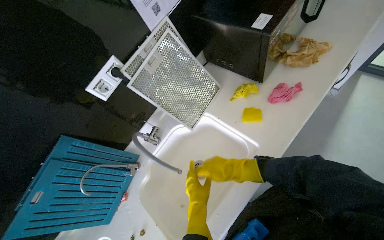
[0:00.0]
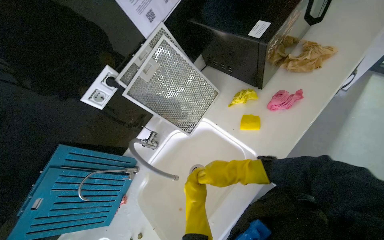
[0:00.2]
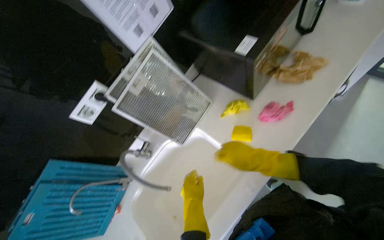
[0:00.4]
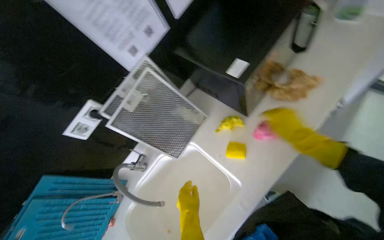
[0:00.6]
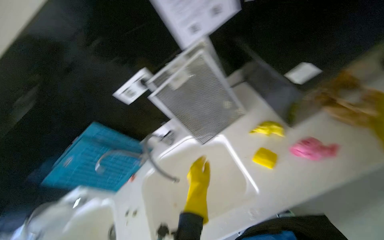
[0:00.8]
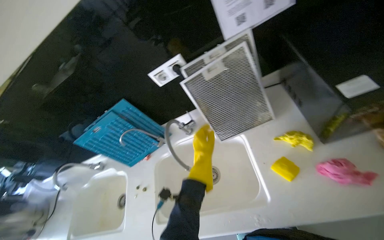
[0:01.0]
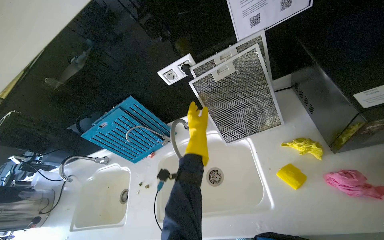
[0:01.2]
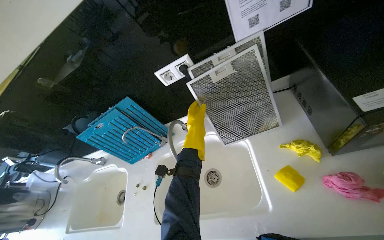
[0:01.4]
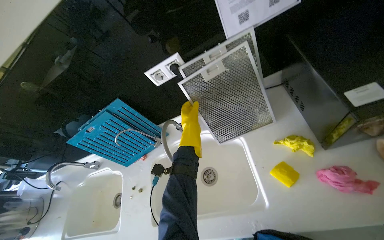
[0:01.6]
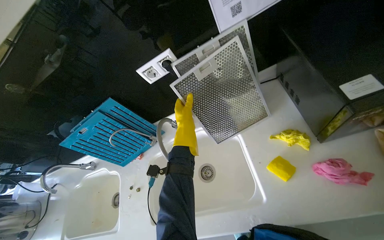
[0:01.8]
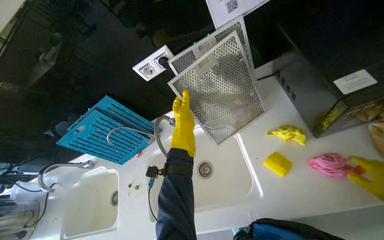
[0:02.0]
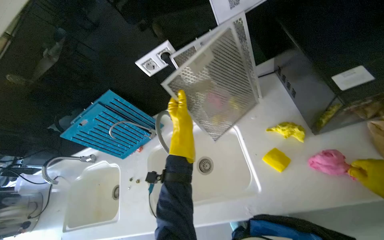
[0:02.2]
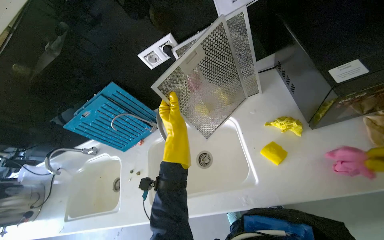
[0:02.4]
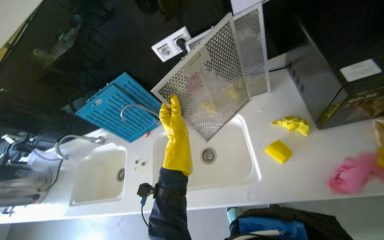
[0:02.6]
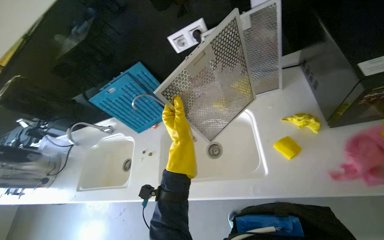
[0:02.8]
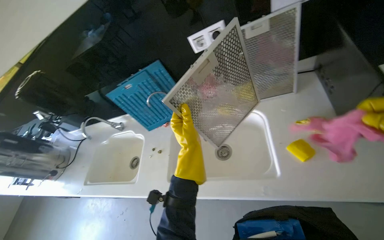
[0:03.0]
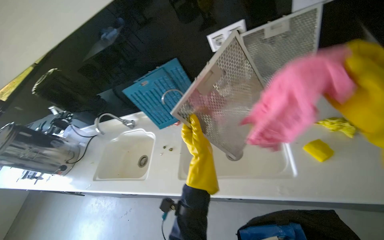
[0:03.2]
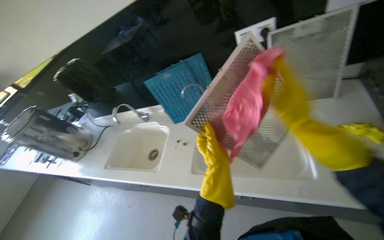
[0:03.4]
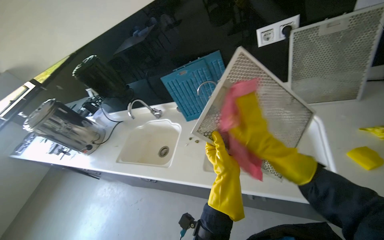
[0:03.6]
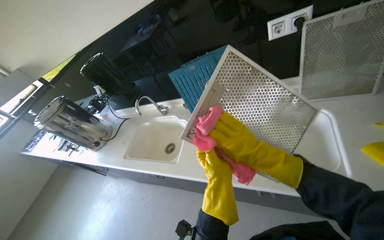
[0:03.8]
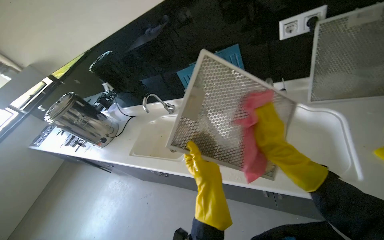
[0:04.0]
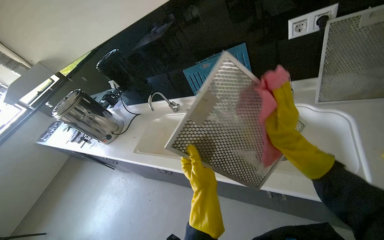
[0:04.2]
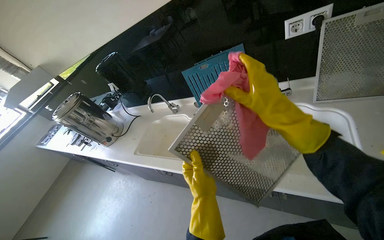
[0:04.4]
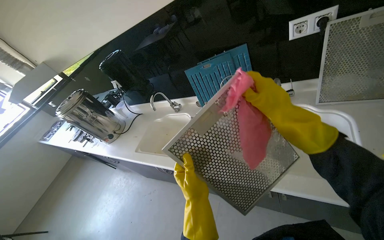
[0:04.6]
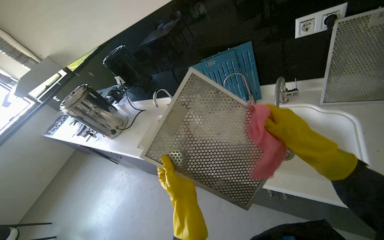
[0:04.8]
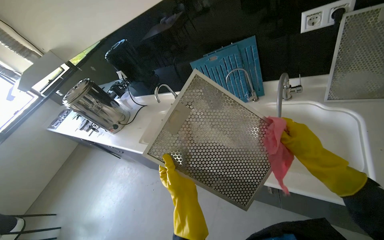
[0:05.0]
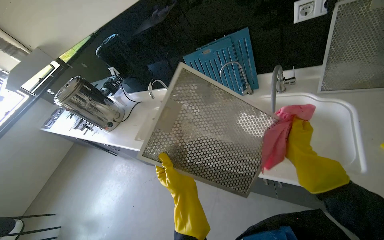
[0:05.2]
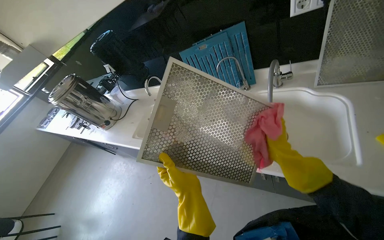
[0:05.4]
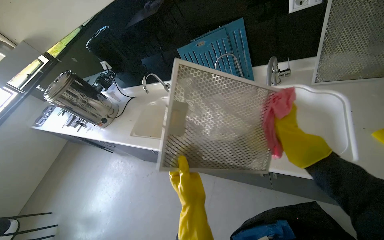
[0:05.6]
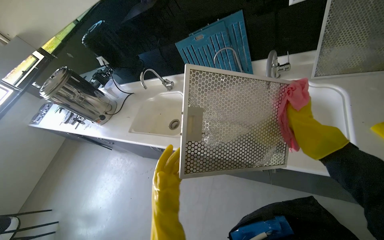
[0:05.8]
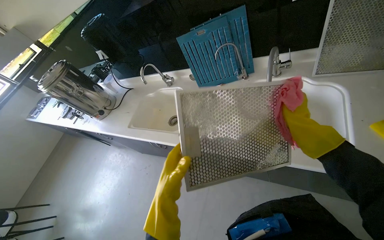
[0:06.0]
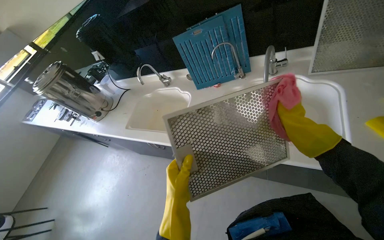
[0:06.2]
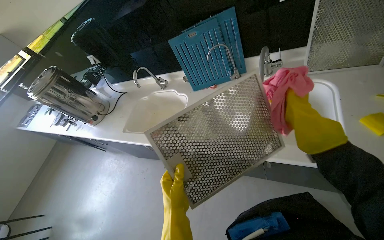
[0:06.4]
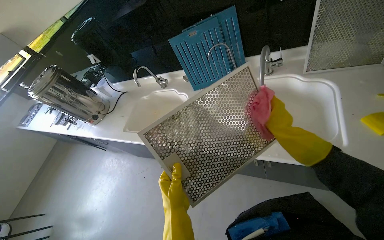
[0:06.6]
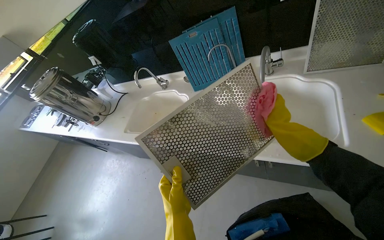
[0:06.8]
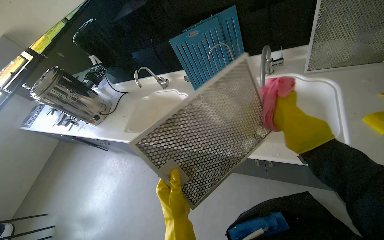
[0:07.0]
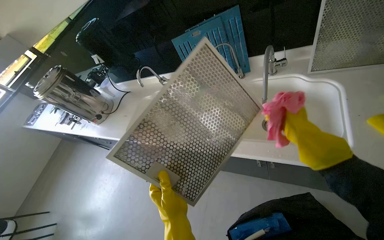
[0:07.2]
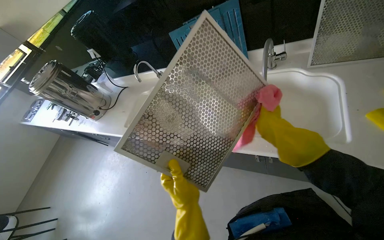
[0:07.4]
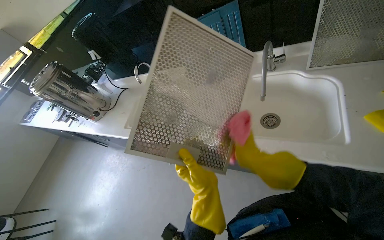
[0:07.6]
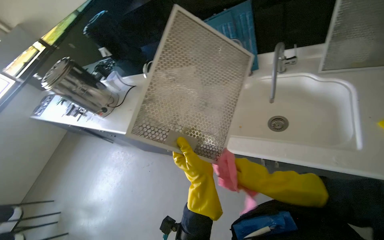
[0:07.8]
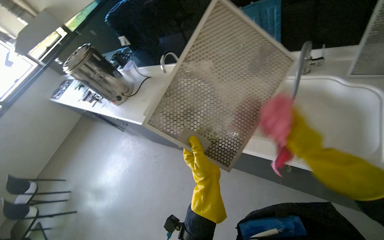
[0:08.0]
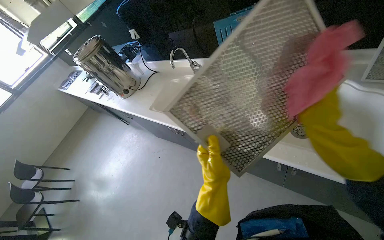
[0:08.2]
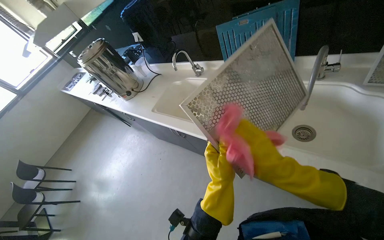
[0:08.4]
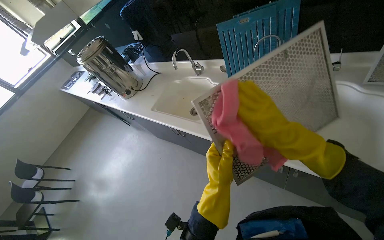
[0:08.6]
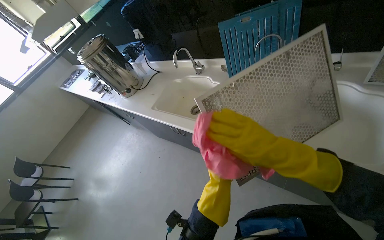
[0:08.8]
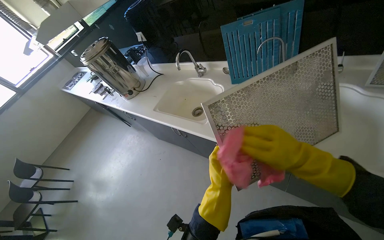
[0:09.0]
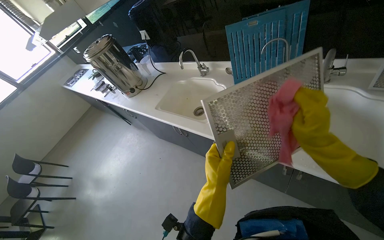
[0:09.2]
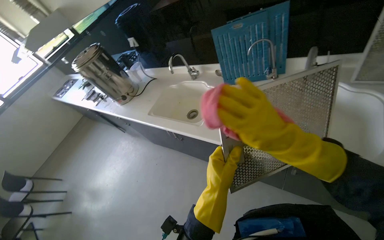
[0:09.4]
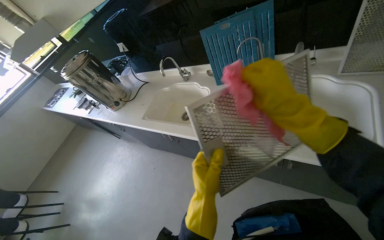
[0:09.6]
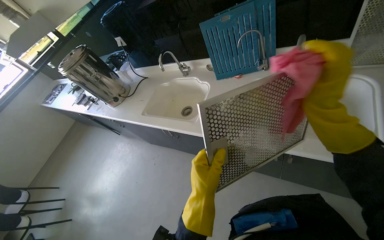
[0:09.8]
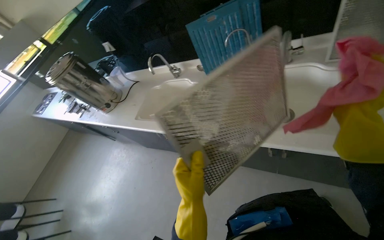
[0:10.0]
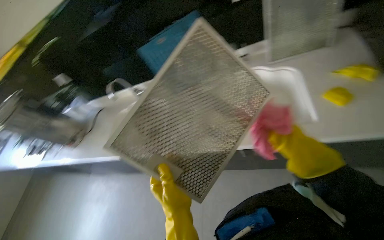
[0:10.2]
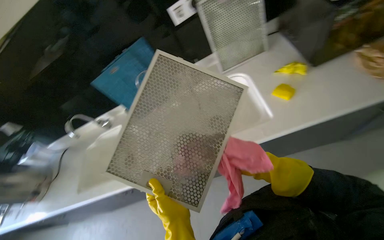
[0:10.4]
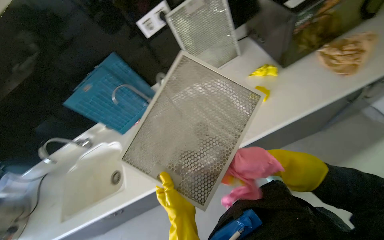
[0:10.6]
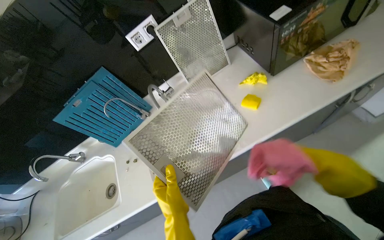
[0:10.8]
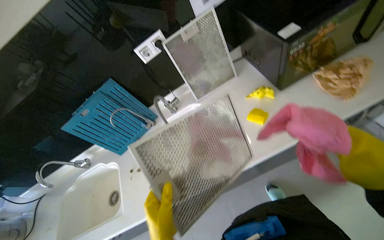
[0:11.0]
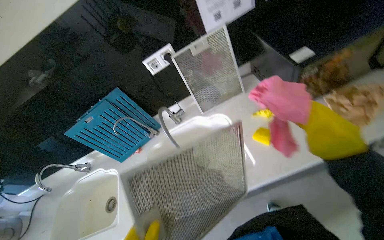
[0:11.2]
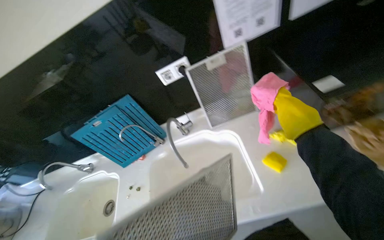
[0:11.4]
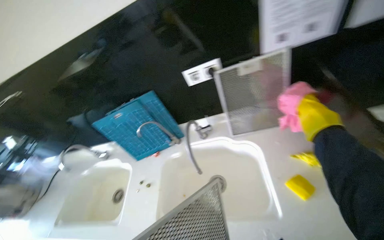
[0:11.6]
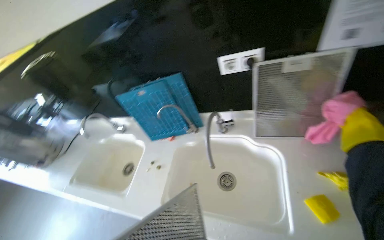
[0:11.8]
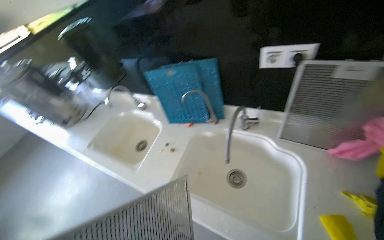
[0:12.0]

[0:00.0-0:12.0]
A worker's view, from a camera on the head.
Job: cleaning kitchen.
The whole recording: Cleaning range hood filters and grates. The worker cleans the metal filters and plastic grates of the range hood with a pink cloth.
0:00.0 to 0:01.6: The head turns to the left by roughly 35 degrees. The wearer looks about 10 degrees further downward. The left hand travels up the picture by approximately 30 cm.
0:01.6 to 0:03.0: The left hand heads down the picture and nearer to the camera, covering roughly 30 cm.
0:03.0 to 0:04.4: The left hand shifts approximately 20 cm down the picture.
0:04.4 to 0:06.0: The right hand shifts roughly 20 cm to the right and farther from the camera. The left hand travels to the left by roughly 10 cm.
0:06.0 to 0:07.6: The right hand goes roughly 20 cm to the left and down the picture, while the left hand goes roughly 10 cm to the right.
0:09.0 to 0:10.4: The head rotates some 45 degrees to the right.
0:10.4 to 0:12.0: The head turns to the left by roughly 35 degrees.

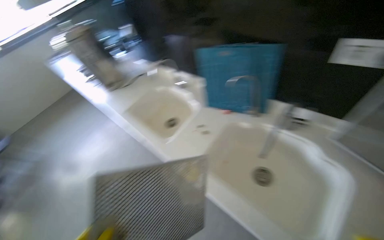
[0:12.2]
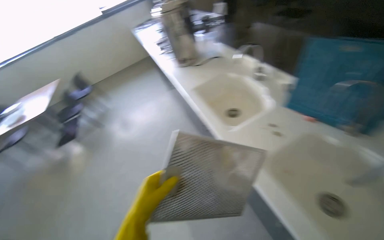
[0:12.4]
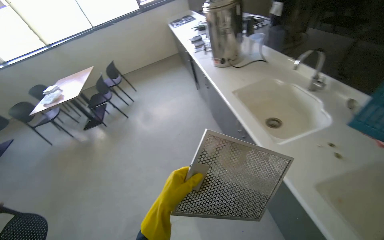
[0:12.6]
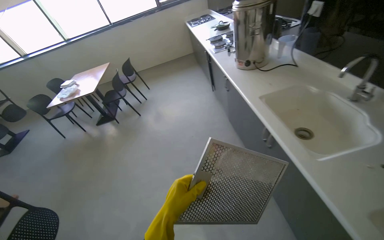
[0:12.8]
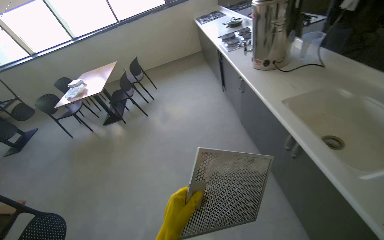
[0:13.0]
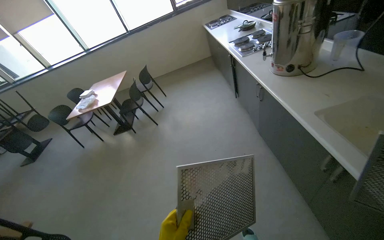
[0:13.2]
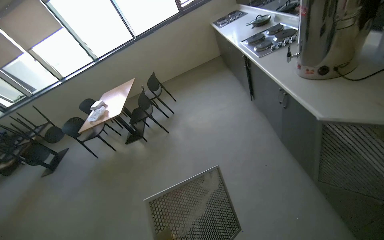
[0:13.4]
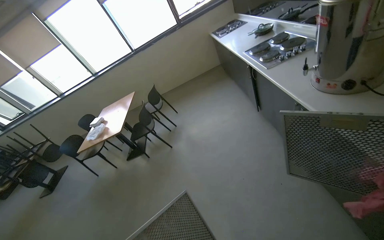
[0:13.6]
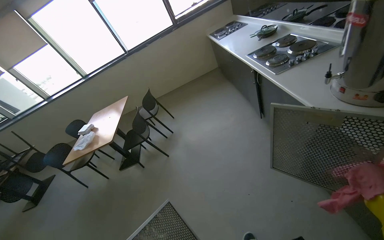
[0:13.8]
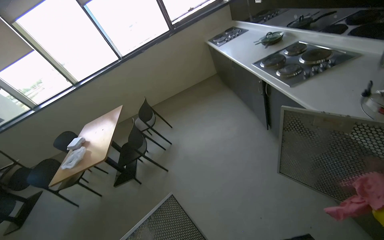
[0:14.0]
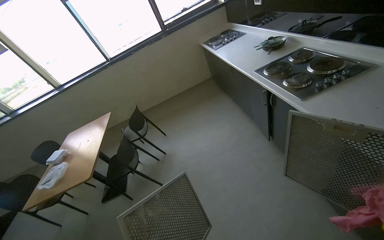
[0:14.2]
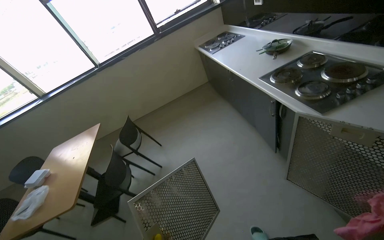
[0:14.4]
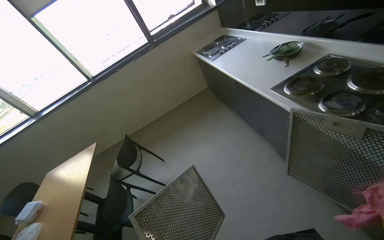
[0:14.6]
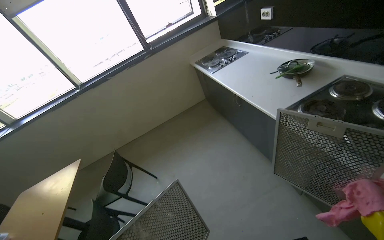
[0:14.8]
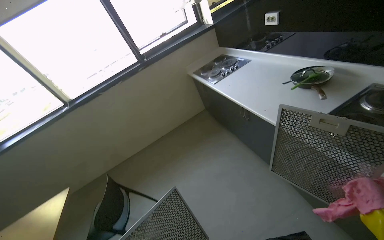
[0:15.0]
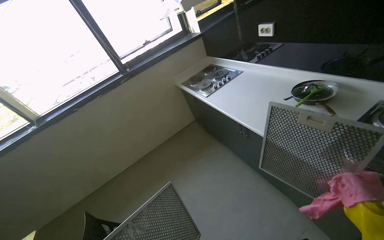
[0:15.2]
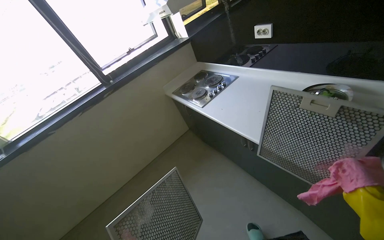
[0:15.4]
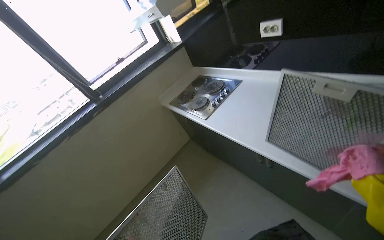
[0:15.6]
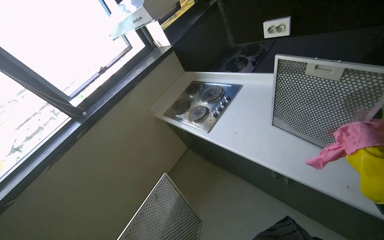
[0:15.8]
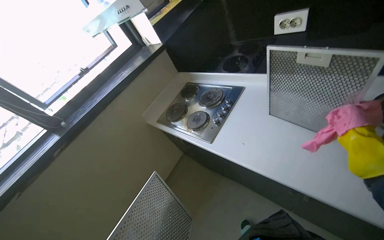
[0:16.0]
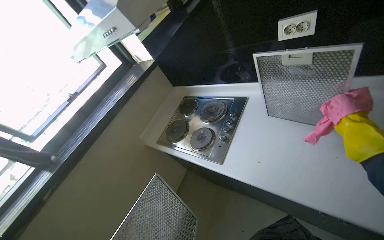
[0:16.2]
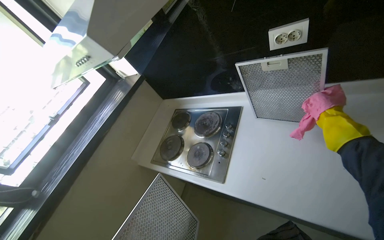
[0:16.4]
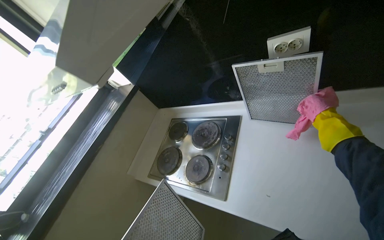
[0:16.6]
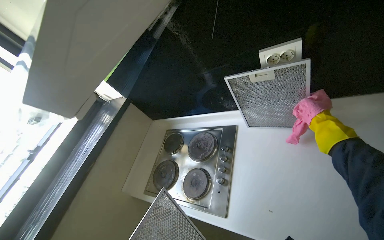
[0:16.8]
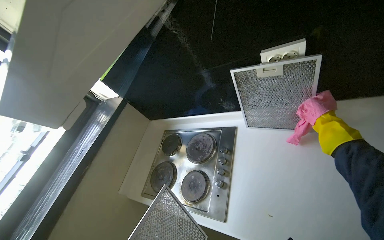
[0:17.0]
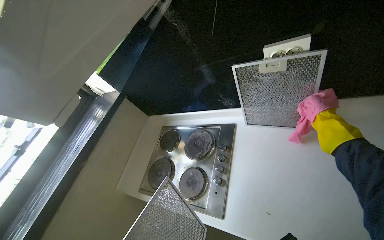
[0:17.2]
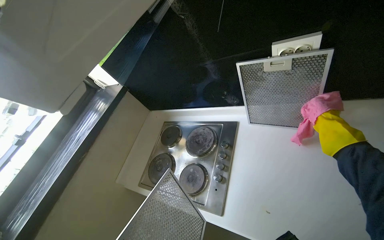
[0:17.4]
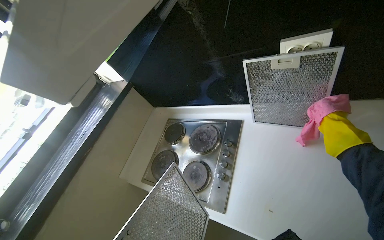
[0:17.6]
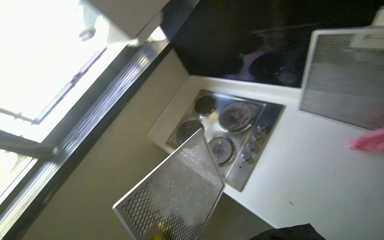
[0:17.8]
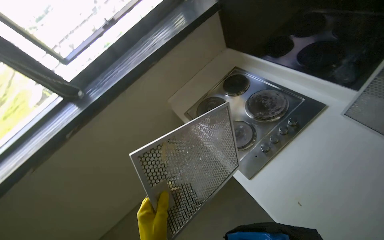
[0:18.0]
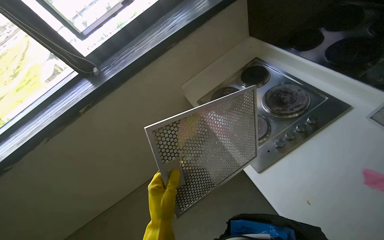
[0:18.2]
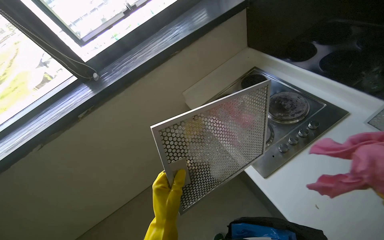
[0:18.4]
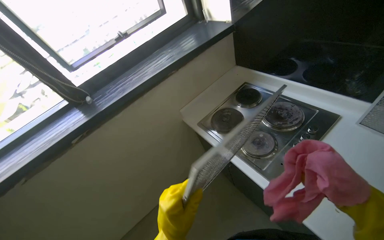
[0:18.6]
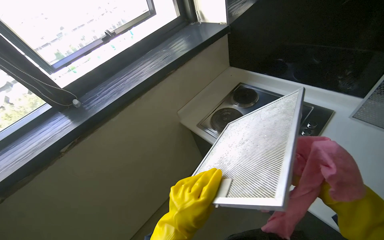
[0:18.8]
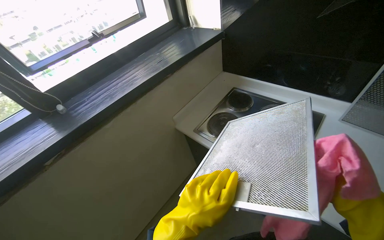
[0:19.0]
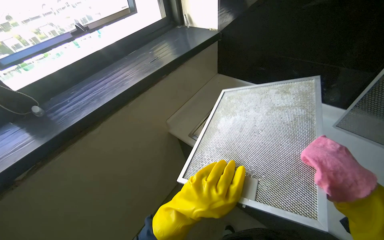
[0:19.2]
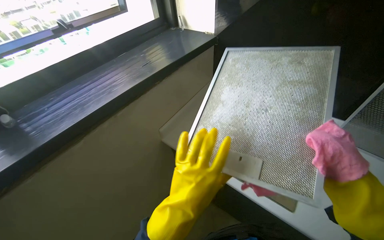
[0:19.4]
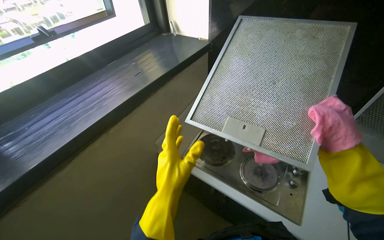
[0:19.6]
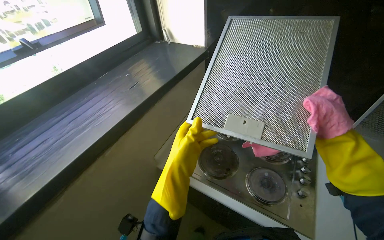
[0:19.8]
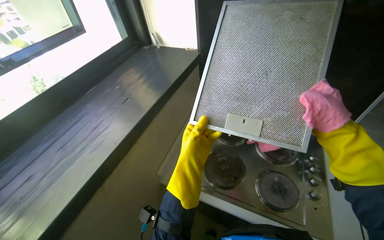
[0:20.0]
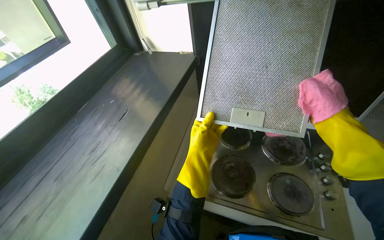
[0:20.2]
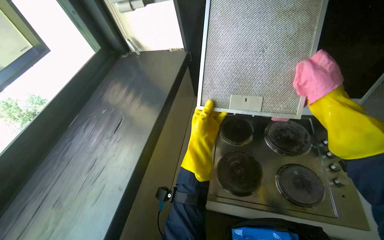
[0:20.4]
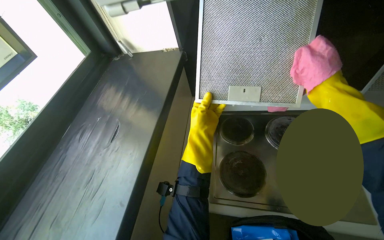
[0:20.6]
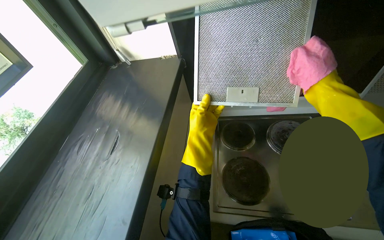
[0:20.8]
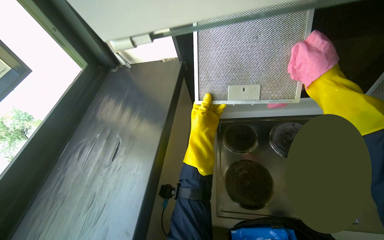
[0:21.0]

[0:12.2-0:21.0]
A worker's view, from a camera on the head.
Job: cleaning kitchen.
The whole recording: Cleaning range hood filters and grates. The worker cleans the metal filters and plastic grates of the range hood with a pink cloth.
0:12.2 to 0:13.6: The camera is carried roughly 1 m. The head turns to the left by roughly 40 degrees.
0:13.6 to 0:15.2: The camera travels about 1.5 m. The wearer's head swings approximately 20 degrees to the right.
0:15.2 to 0:16.6: The camera travels approximately 1 m. The wearer's head swings some 35 degrees to the right.
0:16.6 to 0:18.0: The wearer's head swings approximately 30 degrees to the left. The view tilts some 15 degrees downward.
0:18.0 to 0:19.6: The head travels about 40 cm. The camera is aimed approximately 25 degrees further to the right. The view tilts approximately 15 degrees upward.
0:19.6 to 0:21.0: The wearer looks about 25 degrees further upward.
